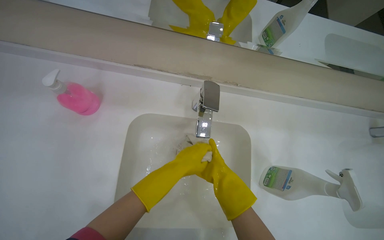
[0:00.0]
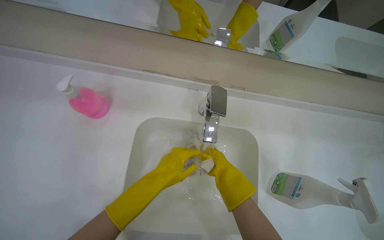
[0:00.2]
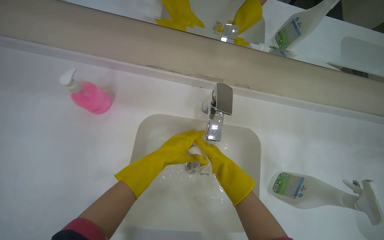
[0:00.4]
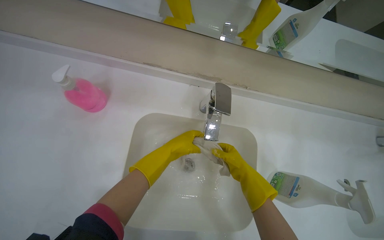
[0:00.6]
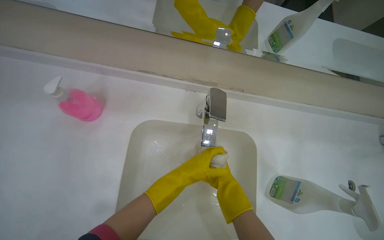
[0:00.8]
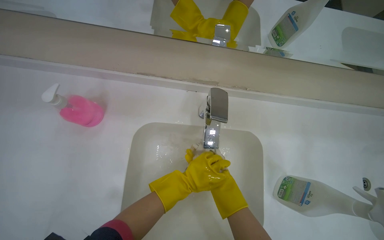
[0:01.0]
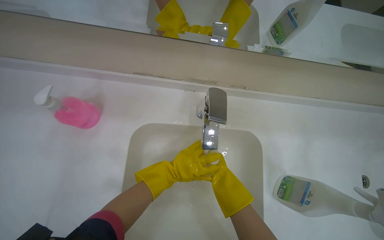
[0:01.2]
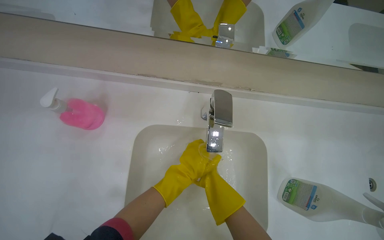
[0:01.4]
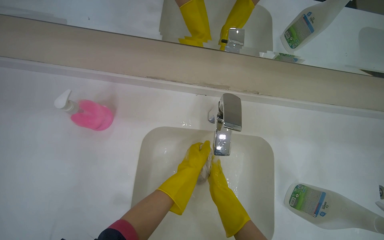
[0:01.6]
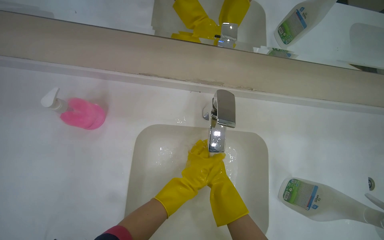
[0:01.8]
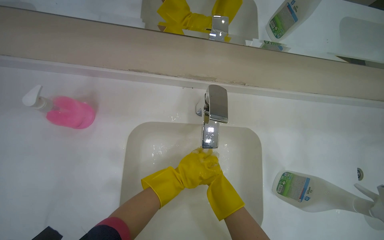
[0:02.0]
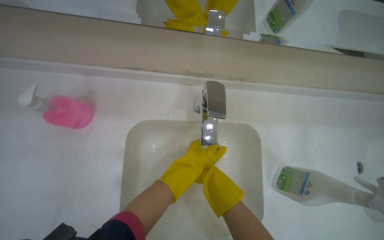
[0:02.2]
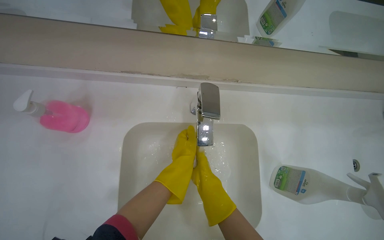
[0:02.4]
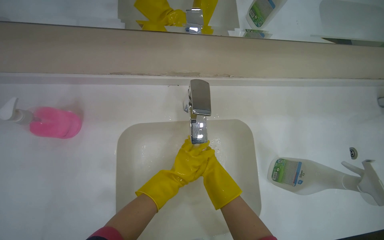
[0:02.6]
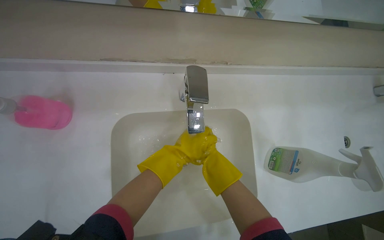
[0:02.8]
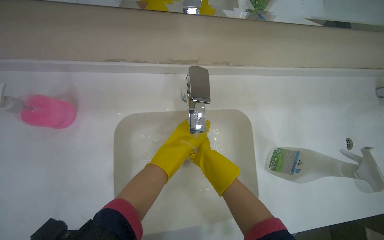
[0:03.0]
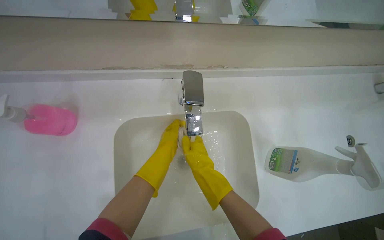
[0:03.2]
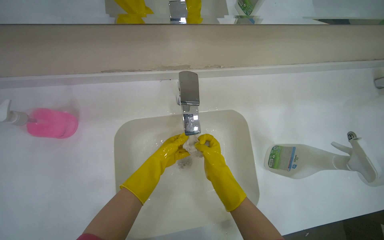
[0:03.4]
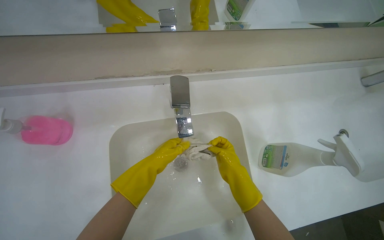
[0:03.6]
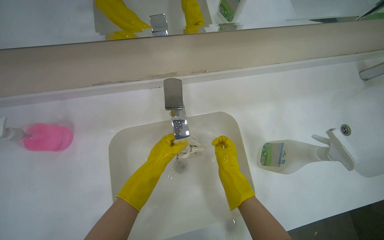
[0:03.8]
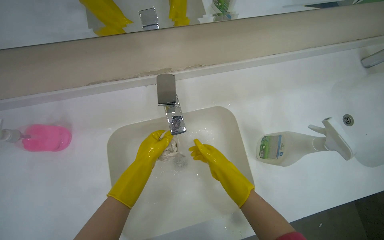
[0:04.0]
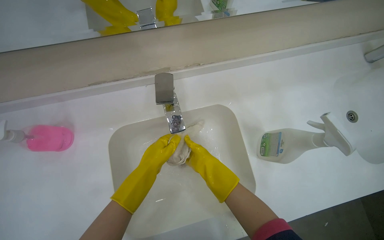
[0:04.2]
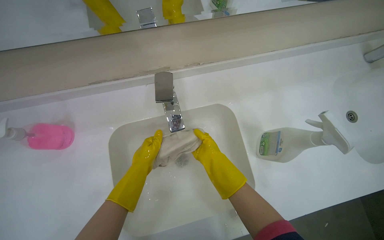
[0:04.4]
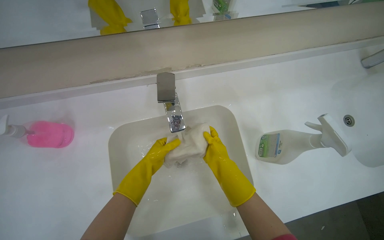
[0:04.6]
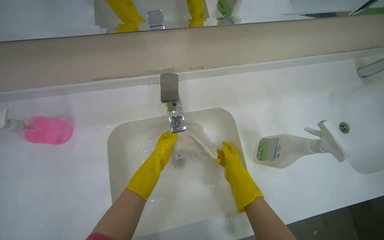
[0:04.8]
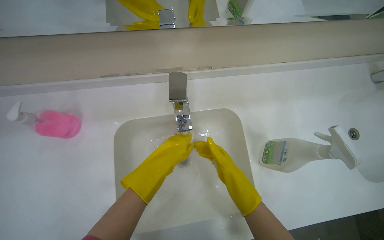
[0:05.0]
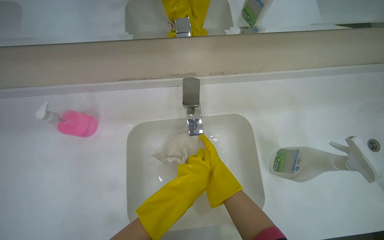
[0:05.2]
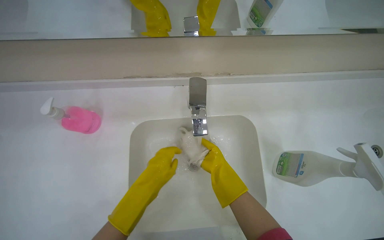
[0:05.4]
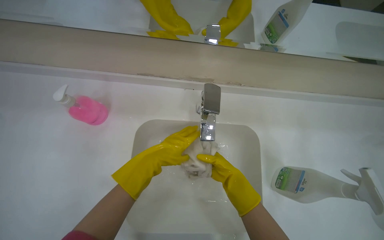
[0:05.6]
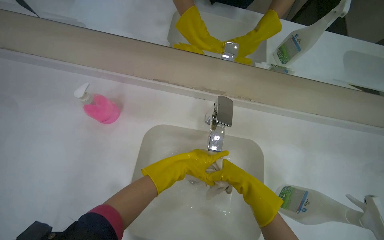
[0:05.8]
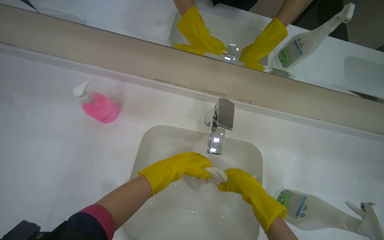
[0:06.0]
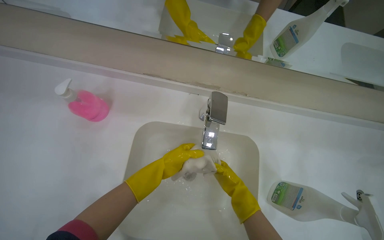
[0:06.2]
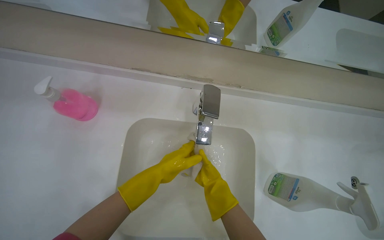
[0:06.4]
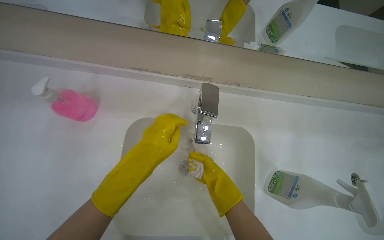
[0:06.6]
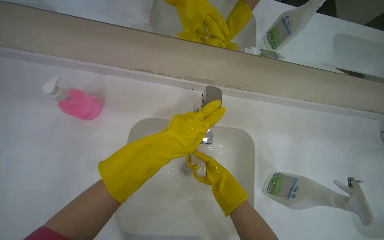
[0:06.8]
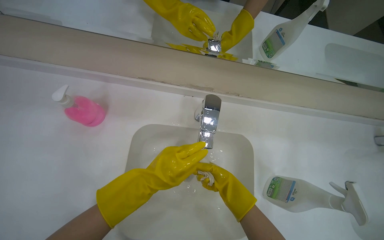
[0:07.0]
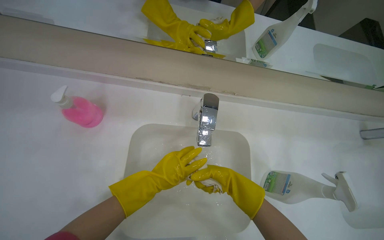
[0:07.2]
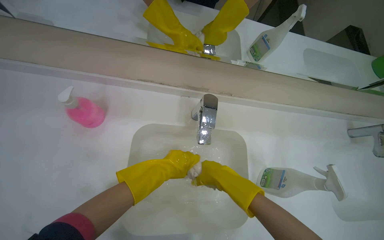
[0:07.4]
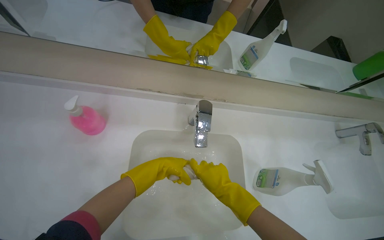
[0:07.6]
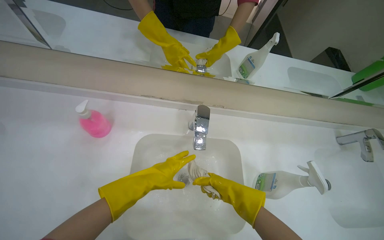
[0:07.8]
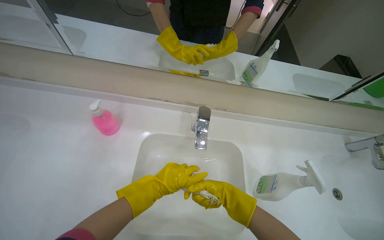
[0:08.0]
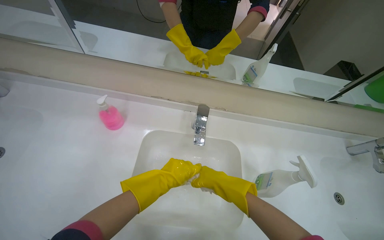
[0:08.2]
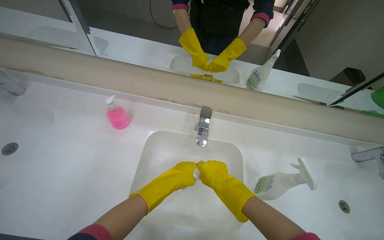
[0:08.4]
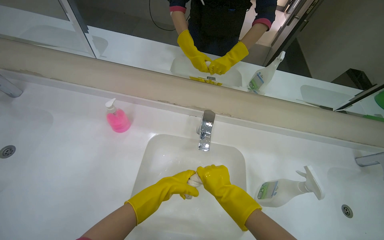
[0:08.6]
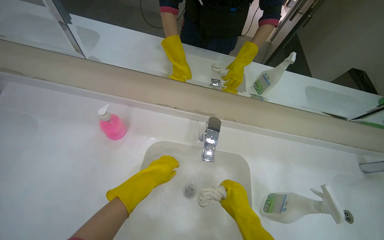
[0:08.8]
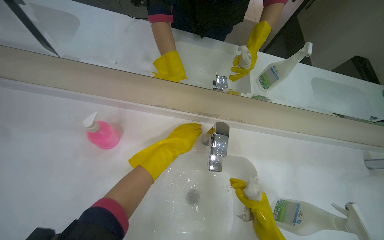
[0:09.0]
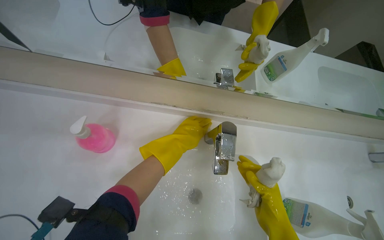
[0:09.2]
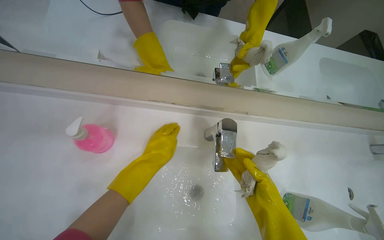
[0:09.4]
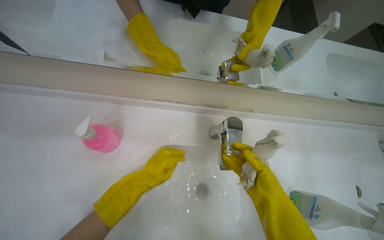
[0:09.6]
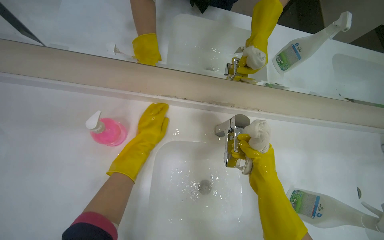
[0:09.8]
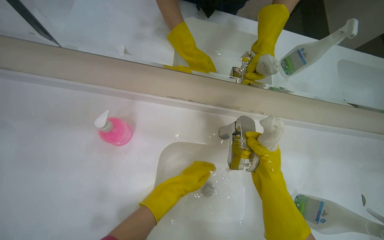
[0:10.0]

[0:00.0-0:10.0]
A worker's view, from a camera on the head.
Job: preparing cleaning supplies.
The whole recording: Washing cleaning cloth. The worker washes a cleaning cloth under running water in the sink.
0.0 to 1.4 s: The right hand shifts about 10 cm farther from the camera.
2.8 to 4.2 s: The hands stay close to where they were, moving slightly.
4.2 to 5.8 s: The left hand reaches some 10 cm farther from the camera, then returns. Meanwhile the right hand swings nearer and farther, about 15 cm each way, with 2 reversals.
5.8 to 7.2 s: The right hand goes about 10 cm nearer to the camera. The left hand goes nearer and farther, about 15 cm each way, reversing 2 times.
7.2 to 8.6 s: The view tips upward by about 15 degrees.
8.6 to 10.0 s: The wearer looks about 15 degrees further downward. The left hand moves up and down the picture over about 15 cm, changing direction 3 times; the right hand moves up the picture, approximately 15 cm.

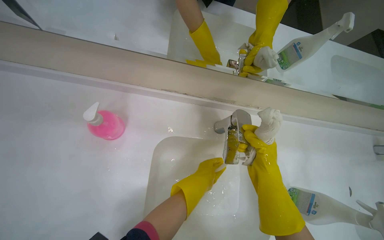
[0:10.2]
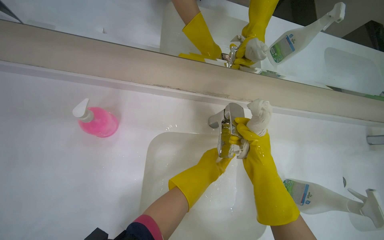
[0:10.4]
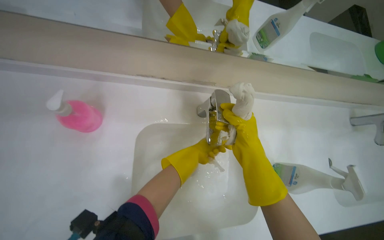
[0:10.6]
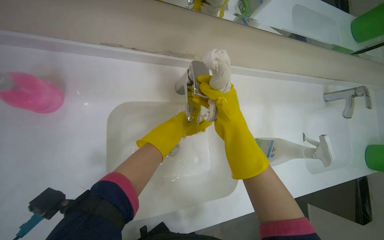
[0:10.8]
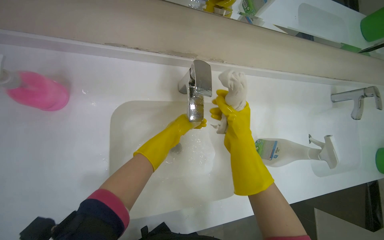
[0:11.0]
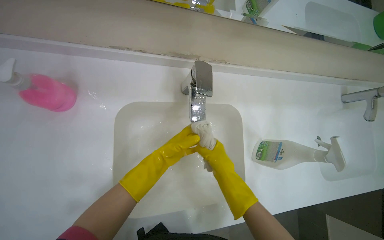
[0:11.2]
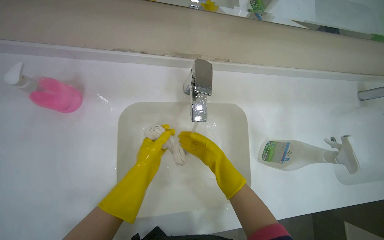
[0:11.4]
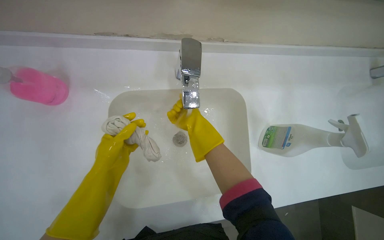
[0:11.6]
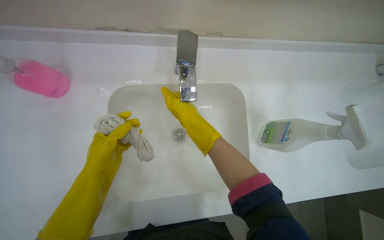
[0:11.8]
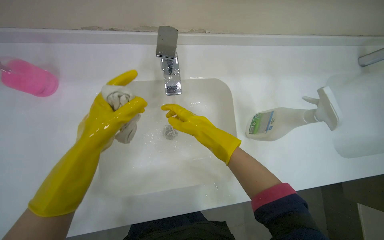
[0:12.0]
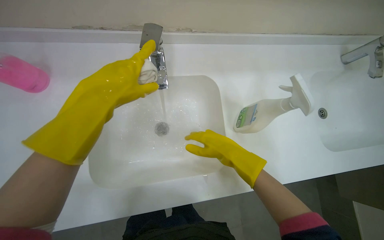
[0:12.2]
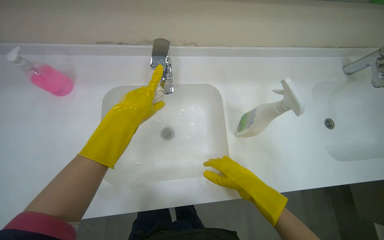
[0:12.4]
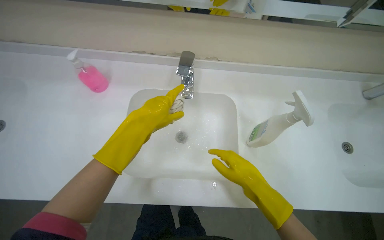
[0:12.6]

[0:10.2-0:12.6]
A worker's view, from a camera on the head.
Job: preparing cleaning supplies.
The whole recording: Washing cleaning cloth. The worker washes a cleaning cloth under running water in the sink.
10.2 to 11.4 s: The left hand goes up the picture and returns, roughly 5 cm each way.
11.4 to 12.6 s: The right hand heads to the right and nearer to the camera, covering approximately 20 cm, and reaches some 10 cm up the picture, then returns. The left hand travels nearer to the camera by approximately 20 cm.

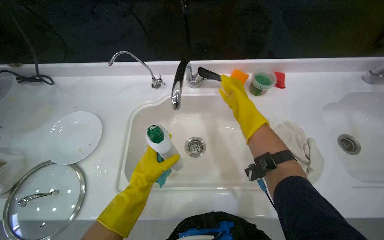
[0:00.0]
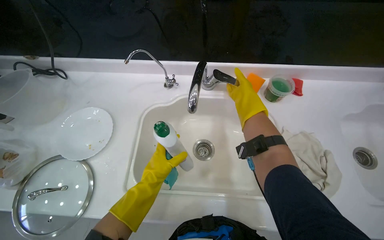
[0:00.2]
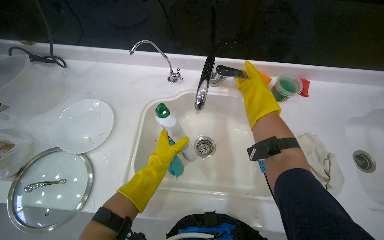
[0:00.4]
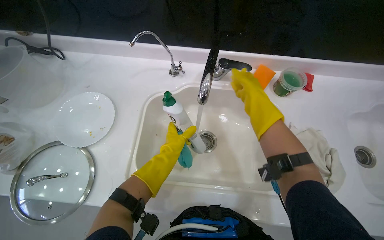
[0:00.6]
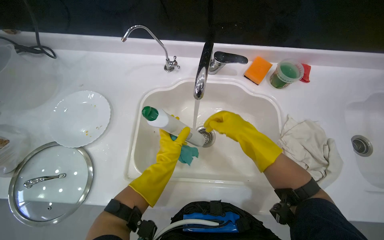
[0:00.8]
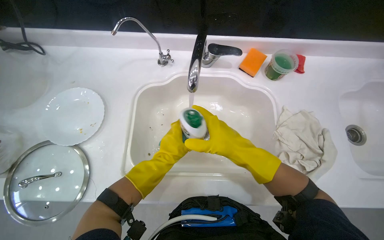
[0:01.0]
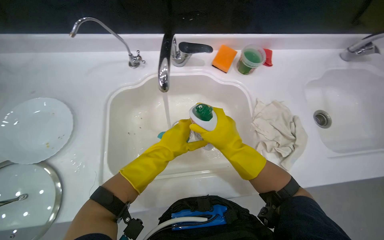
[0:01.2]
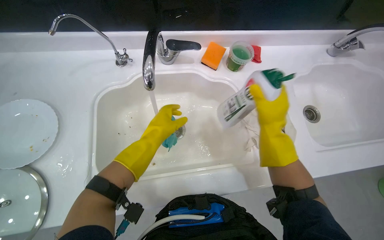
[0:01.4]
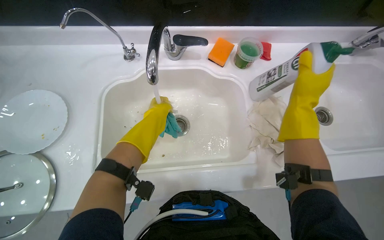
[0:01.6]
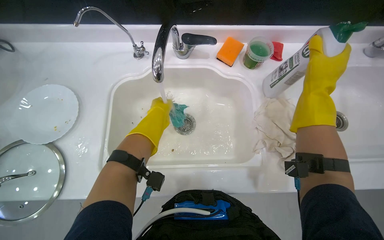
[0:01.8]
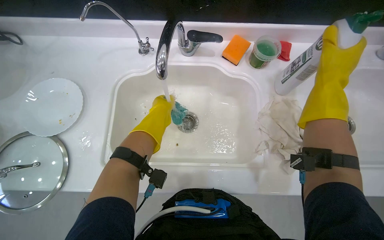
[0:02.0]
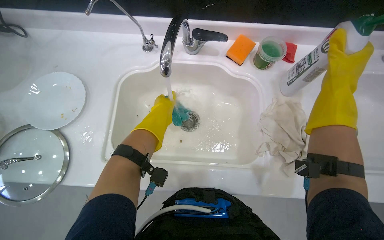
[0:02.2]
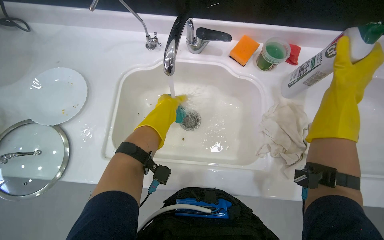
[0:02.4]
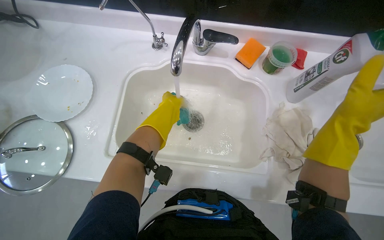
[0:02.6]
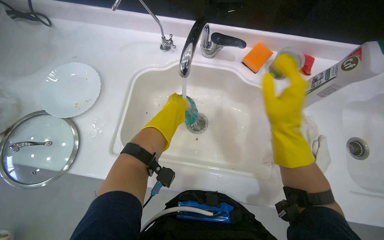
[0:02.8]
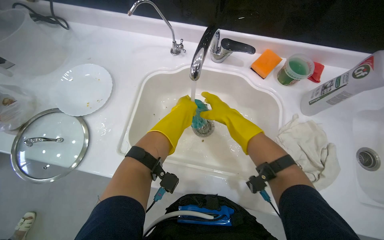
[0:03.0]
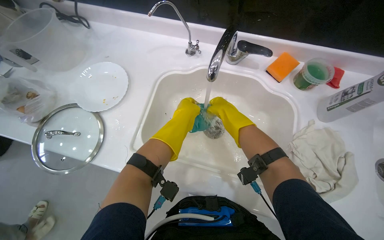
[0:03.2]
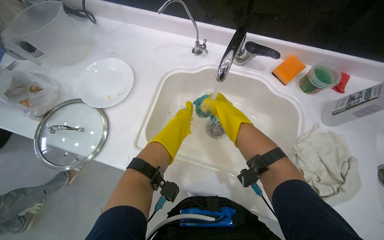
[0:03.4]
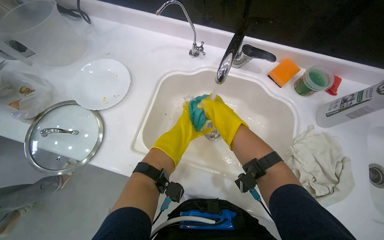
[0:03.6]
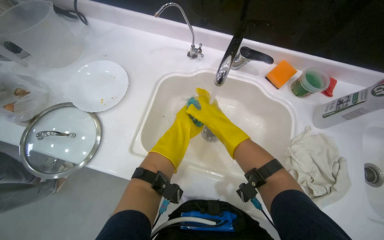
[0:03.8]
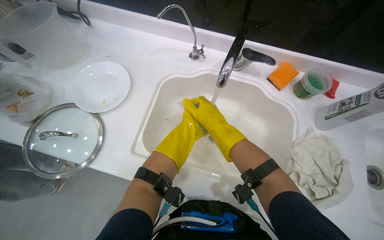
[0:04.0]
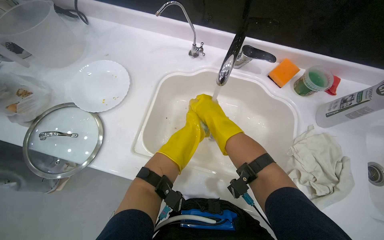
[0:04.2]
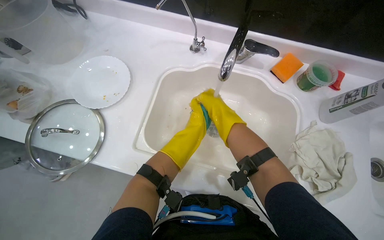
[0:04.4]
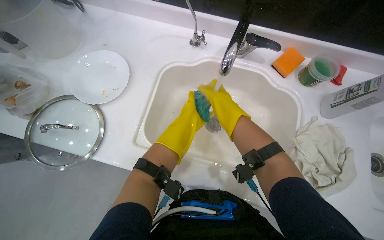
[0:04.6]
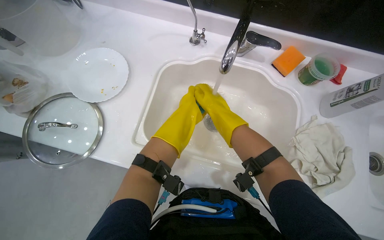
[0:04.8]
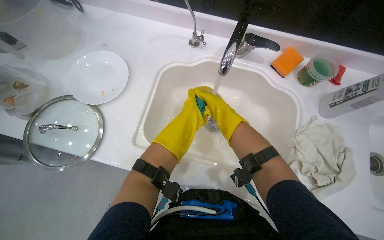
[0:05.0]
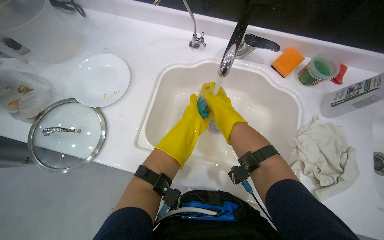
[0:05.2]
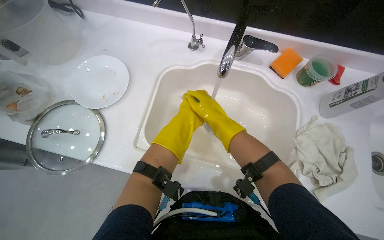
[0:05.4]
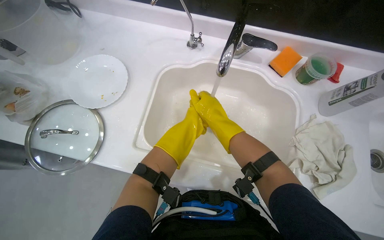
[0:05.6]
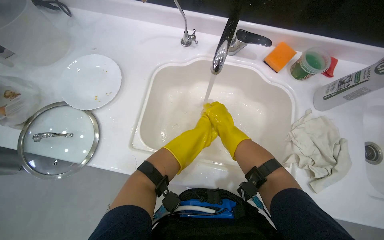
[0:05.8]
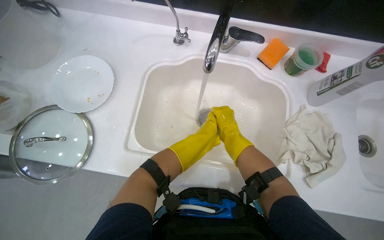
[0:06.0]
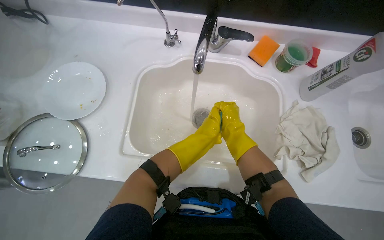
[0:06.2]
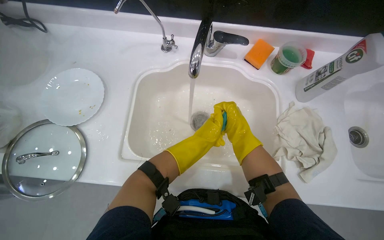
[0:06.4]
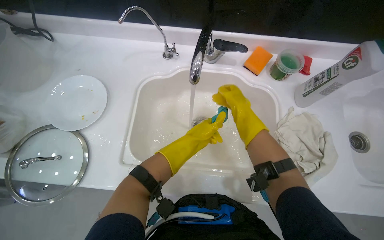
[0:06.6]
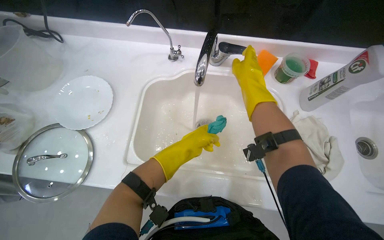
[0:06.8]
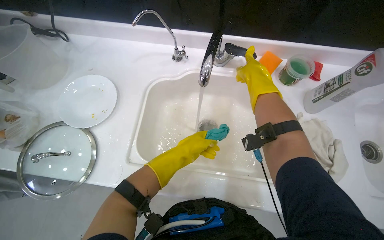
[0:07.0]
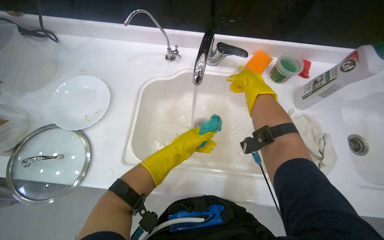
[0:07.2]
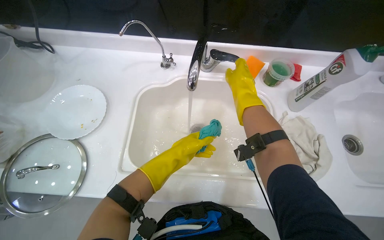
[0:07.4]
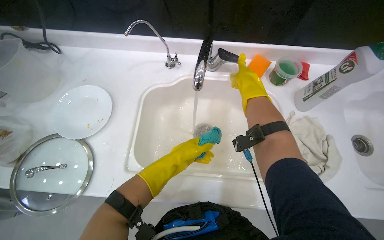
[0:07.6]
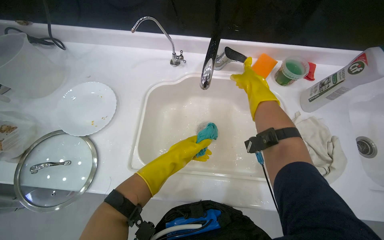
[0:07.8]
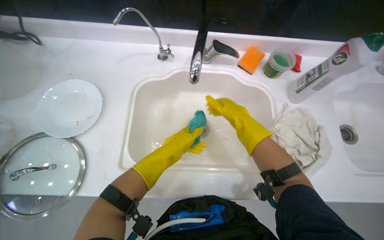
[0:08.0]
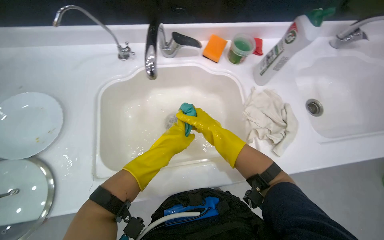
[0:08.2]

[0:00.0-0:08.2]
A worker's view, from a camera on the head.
Job: preparing cleaning supplies.
The whole recording: Rinsing cleaning cloths. The worker rinses cleaning cloths under running water in the sink.
0.0 to 1.6 s: The left hand goes some 15 cm up the picture.
1.6 to 3.2 s: The wearer's head swings approximately 20 degrees to the left. The right hand heads farther from the camera, covering some 15 cm.
3.2 to 5.0 s: The right hand shifts about 10 cm to the left.
6.6 to 8.2 s: The right hand goes up the picture and returns, approximately 10 cm each way.
